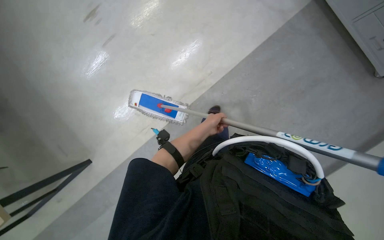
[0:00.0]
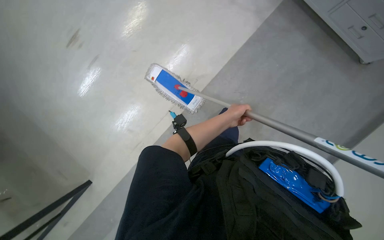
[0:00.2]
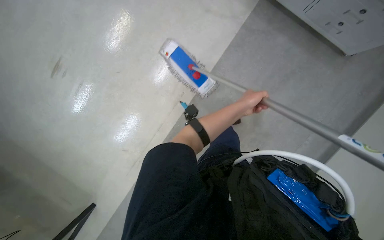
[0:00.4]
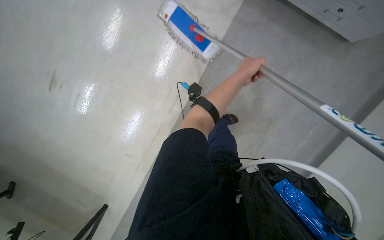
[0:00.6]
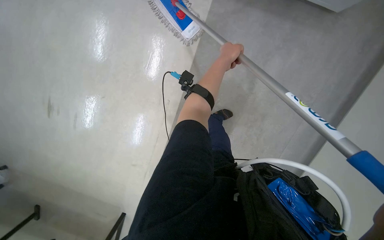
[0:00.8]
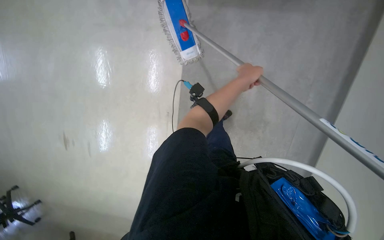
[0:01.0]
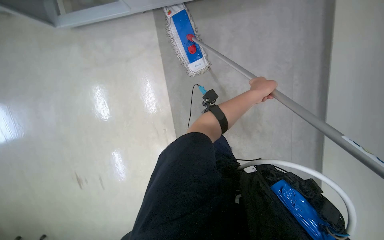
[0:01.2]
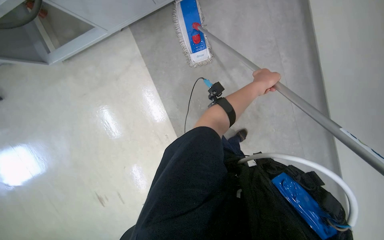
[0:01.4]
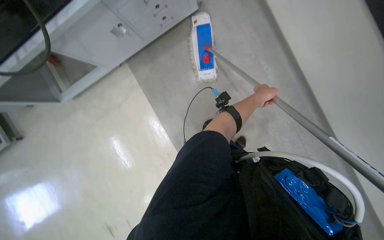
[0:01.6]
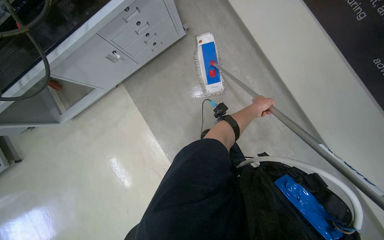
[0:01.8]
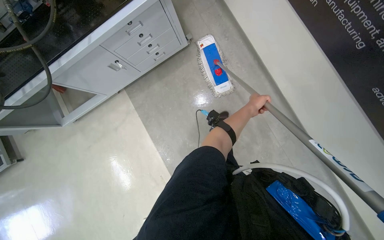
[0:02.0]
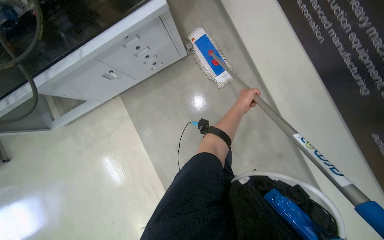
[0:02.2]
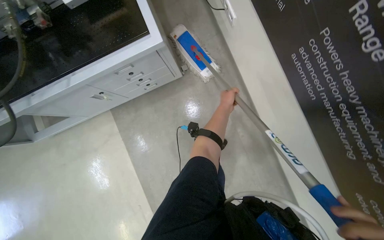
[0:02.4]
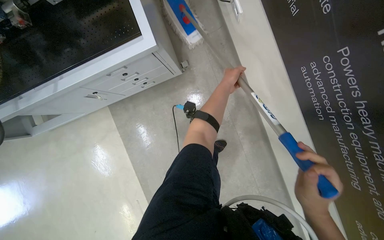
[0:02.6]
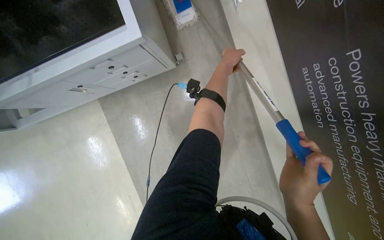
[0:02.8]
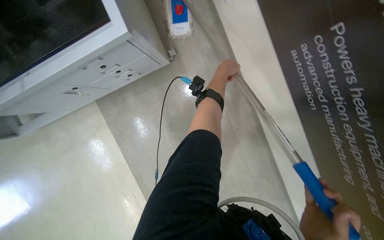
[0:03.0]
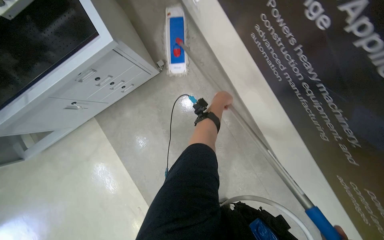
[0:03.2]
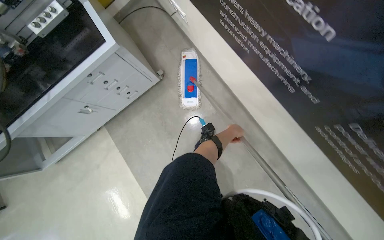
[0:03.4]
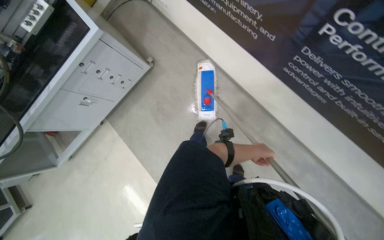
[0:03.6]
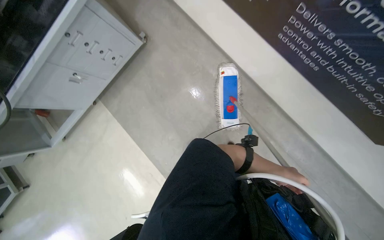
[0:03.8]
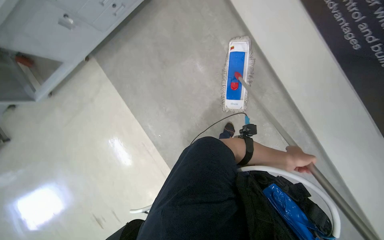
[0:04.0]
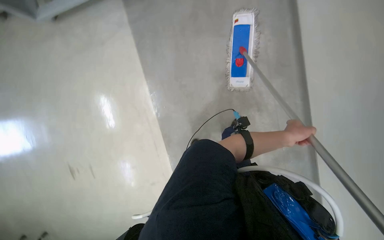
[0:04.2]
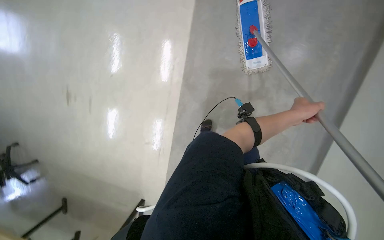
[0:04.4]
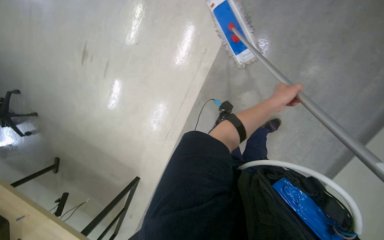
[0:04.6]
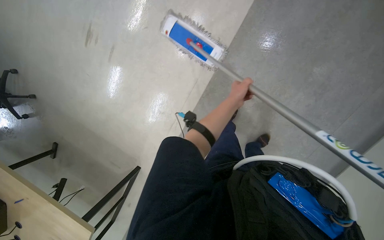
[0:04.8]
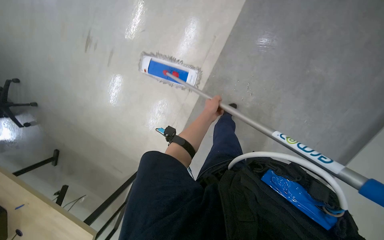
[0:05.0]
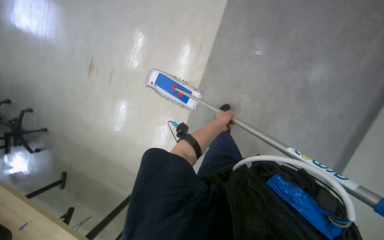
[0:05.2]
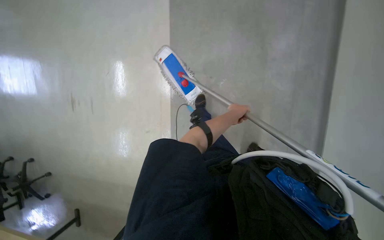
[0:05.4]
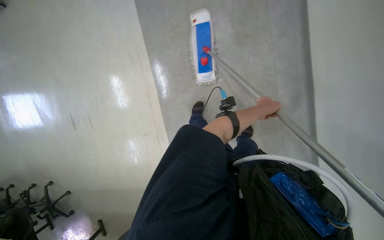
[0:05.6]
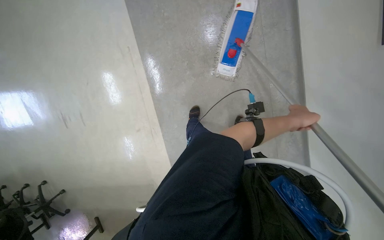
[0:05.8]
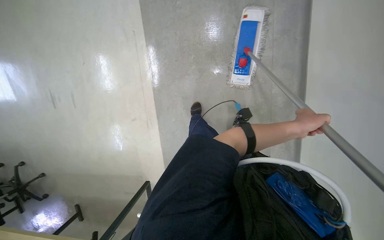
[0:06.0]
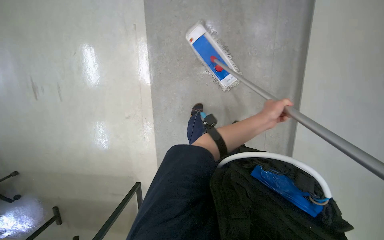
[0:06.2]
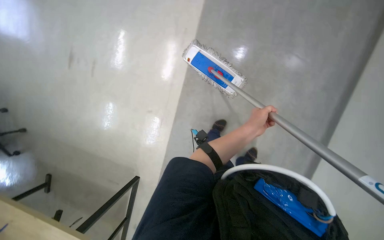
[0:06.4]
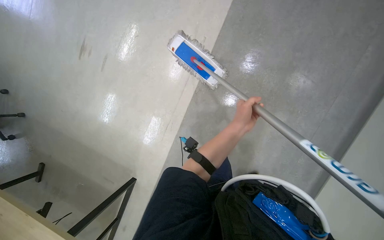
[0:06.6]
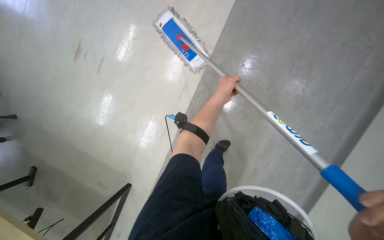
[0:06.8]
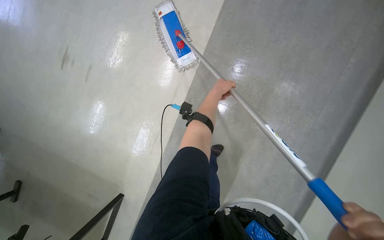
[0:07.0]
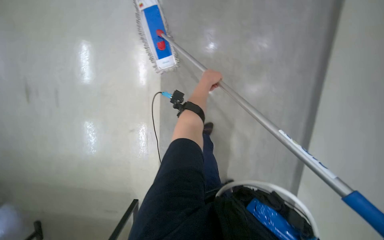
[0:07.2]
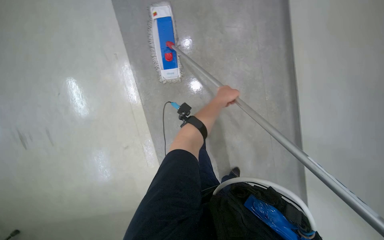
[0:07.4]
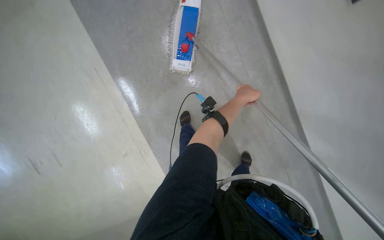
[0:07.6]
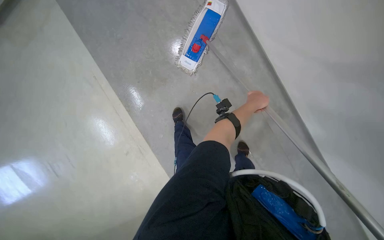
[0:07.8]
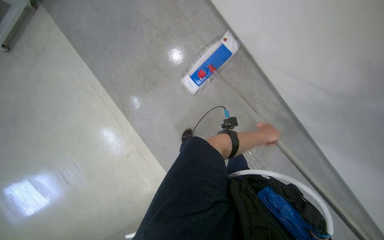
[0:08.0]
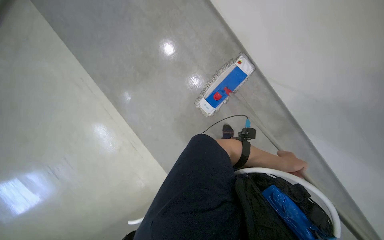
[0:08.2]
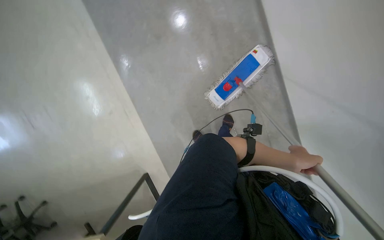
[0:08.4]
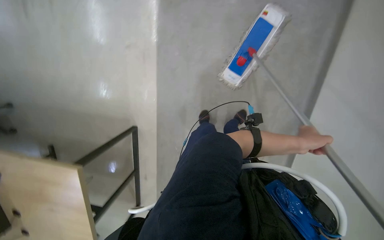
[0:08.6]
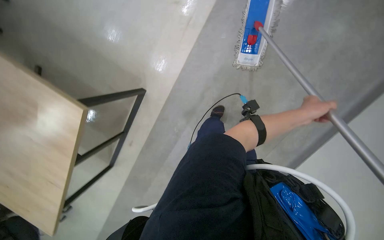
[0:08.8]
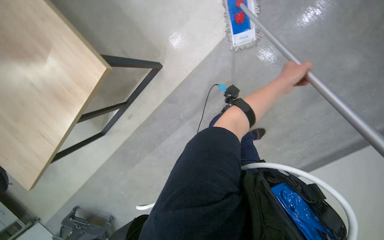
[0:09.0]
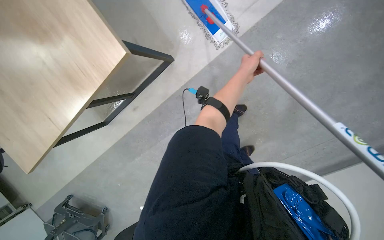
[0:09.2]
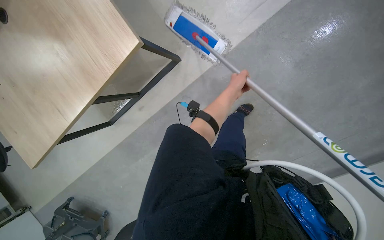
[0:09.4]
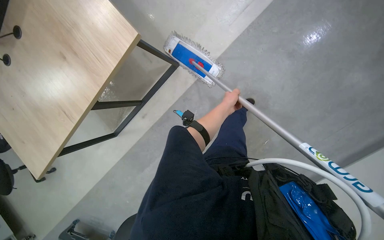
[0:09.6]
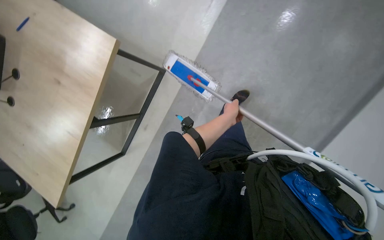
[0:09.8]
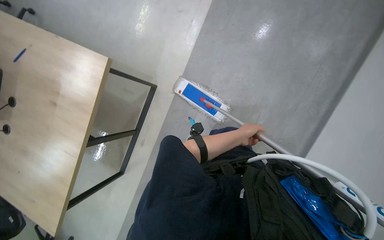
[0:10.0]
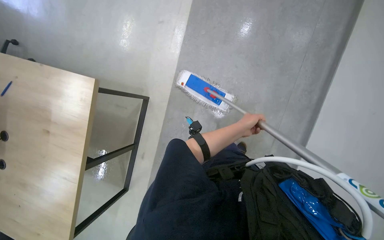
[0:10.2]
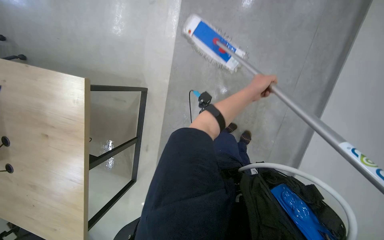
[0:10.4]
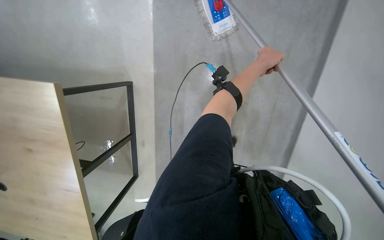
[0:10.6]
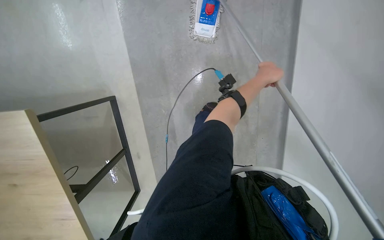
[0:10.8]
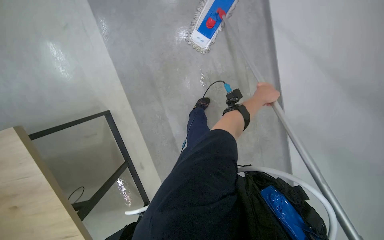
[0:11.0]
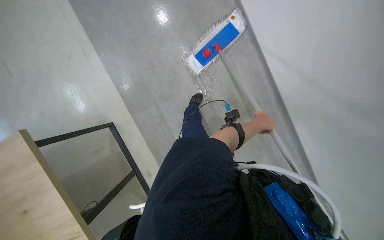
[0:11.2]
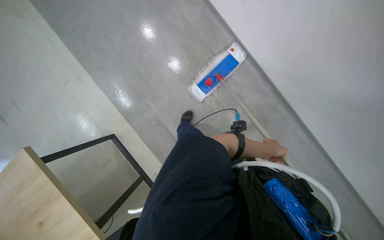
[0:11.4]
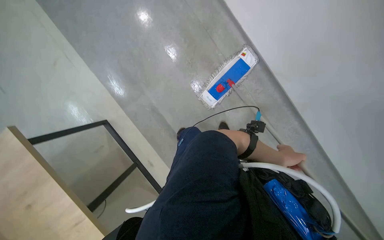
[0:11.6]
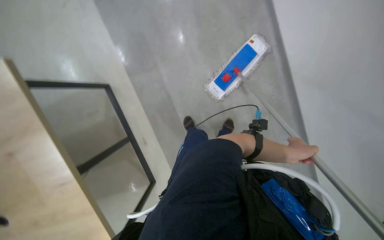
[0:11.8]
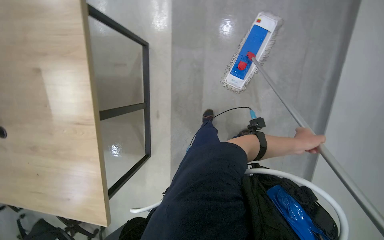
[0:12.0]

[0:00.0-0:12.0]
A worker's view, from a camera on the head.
Job: mopping floor.
The whole recording: Mopping the floor. The worker mops the floor using a flat mop and a cleaning cart.
1.6 to 3.0 s: The head travels roughly 50 cm.
3.0 to 4.4 s: The camera travels approximately 70 cm.
4.4 to 6.0 s: The left hand goes to the left and returns, some 25 cm each way.
6.0 to 7.6 s: The camera sweeps to the right, by about 20 degrees. The left hand is displaced to the left and up the picture by roughly 25 cm.
7.6 to 9.0 s: The camera pitches downward, by roughly 30 degrees. The left hand is displaced nearer to the camera by about 10 cm, and reaches some 20 cm down the picture, then returns.
9.0 to 10.4 s: The left hand is displaced to the left by approximately 10 cm, and reaches roughly 10 cm down the picture, then returns.
10.4 to 12.0 s: The view tips upward by some 15 degrees.

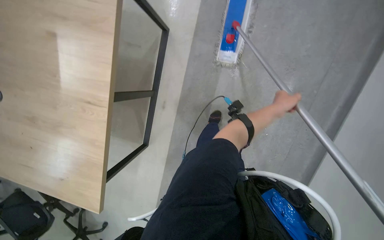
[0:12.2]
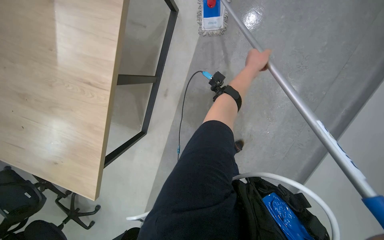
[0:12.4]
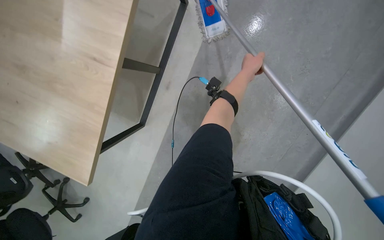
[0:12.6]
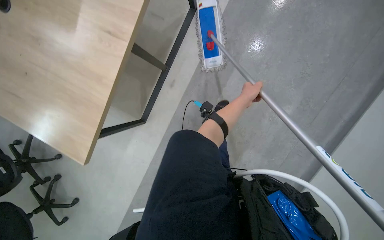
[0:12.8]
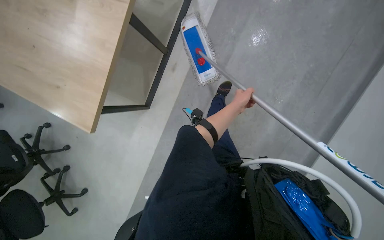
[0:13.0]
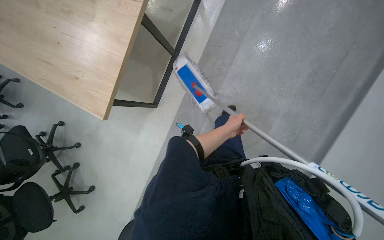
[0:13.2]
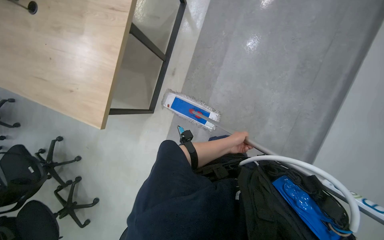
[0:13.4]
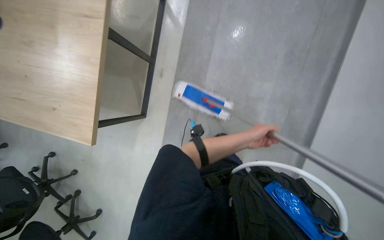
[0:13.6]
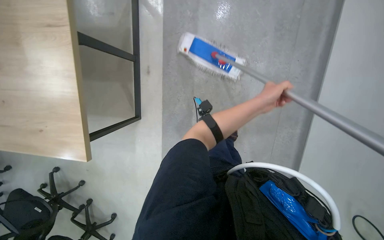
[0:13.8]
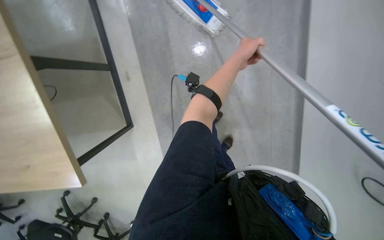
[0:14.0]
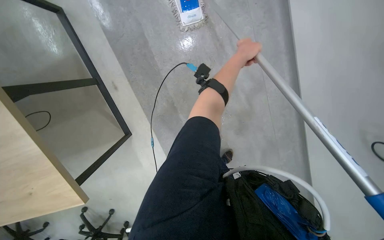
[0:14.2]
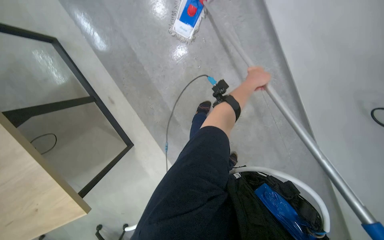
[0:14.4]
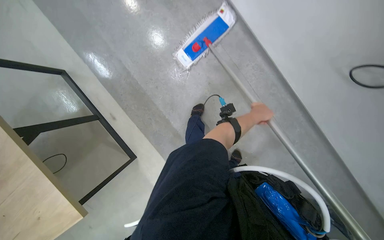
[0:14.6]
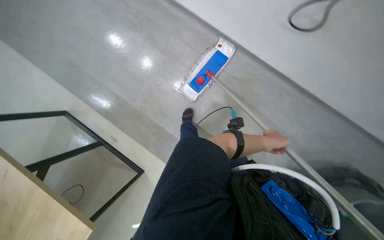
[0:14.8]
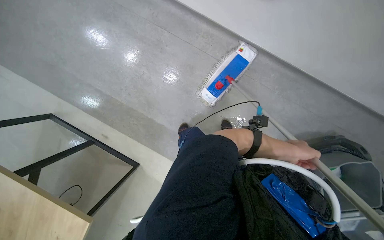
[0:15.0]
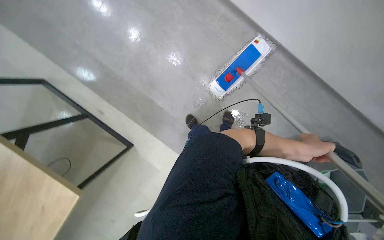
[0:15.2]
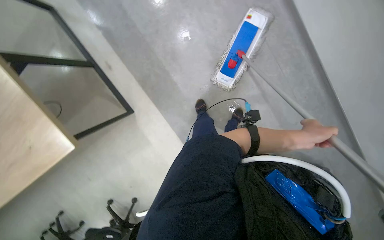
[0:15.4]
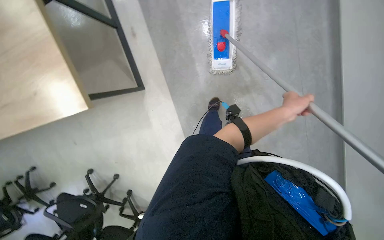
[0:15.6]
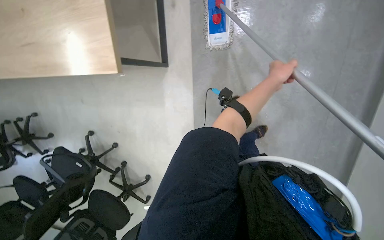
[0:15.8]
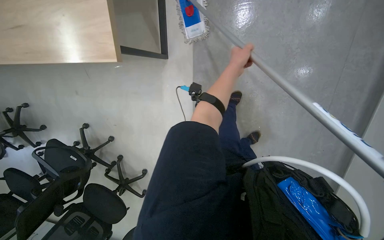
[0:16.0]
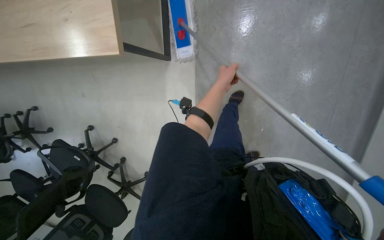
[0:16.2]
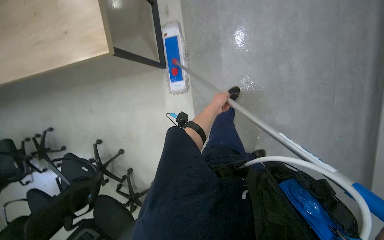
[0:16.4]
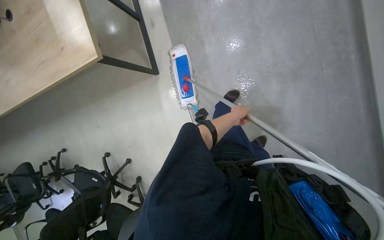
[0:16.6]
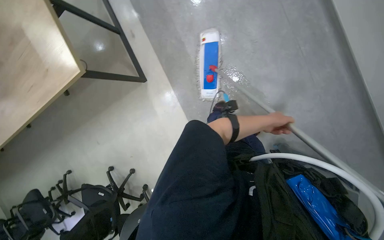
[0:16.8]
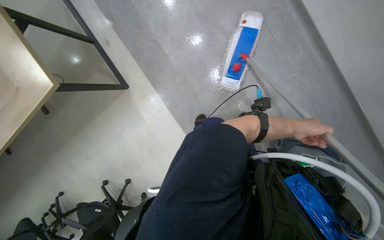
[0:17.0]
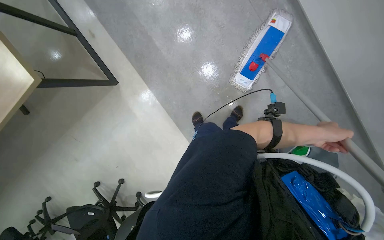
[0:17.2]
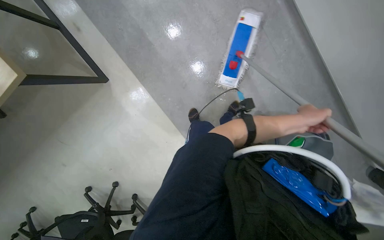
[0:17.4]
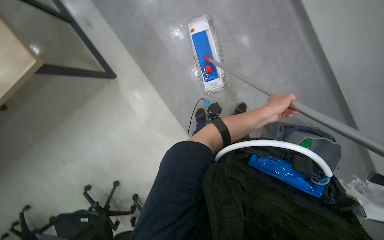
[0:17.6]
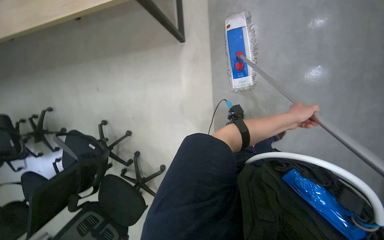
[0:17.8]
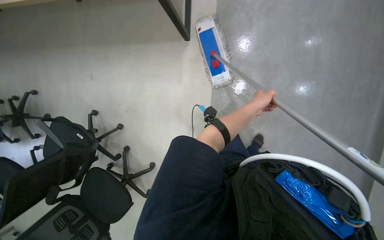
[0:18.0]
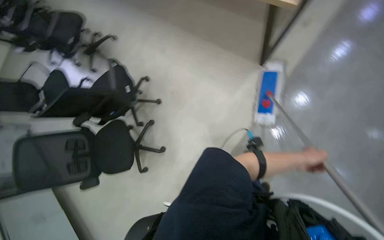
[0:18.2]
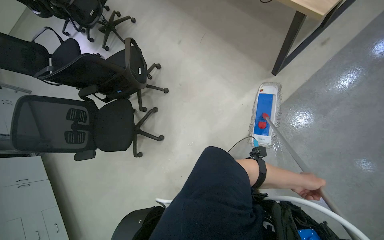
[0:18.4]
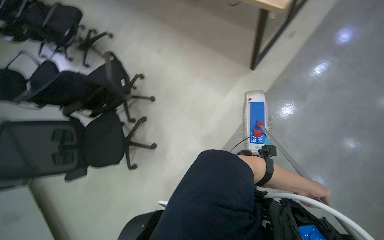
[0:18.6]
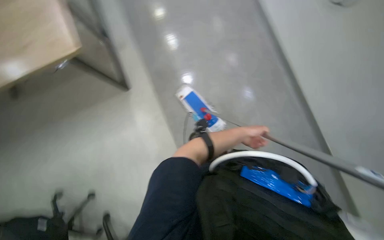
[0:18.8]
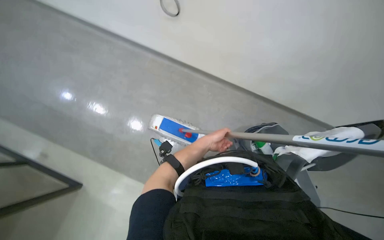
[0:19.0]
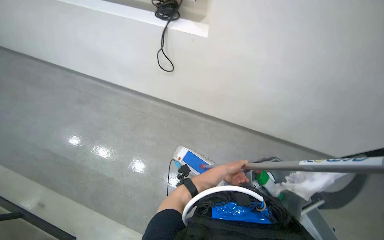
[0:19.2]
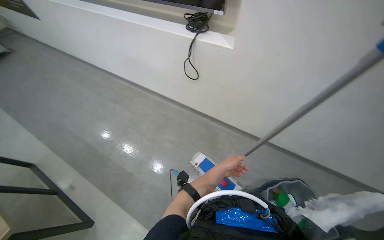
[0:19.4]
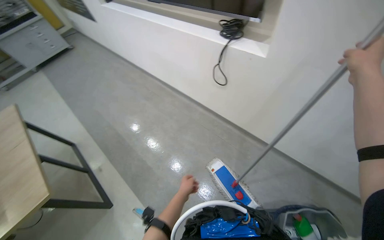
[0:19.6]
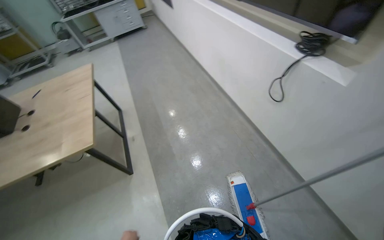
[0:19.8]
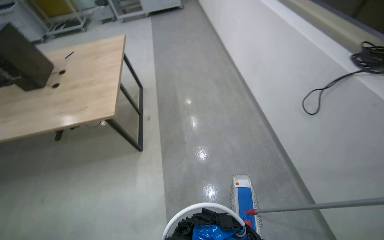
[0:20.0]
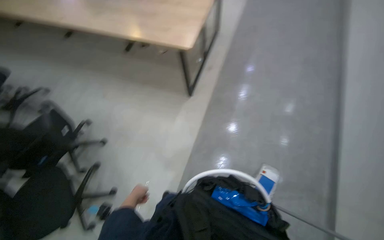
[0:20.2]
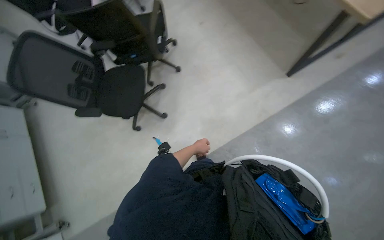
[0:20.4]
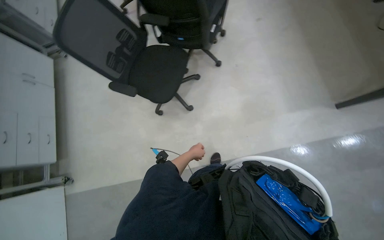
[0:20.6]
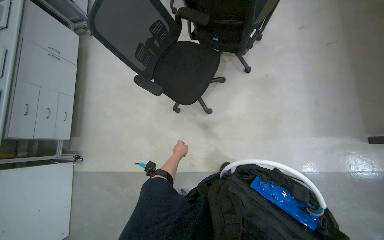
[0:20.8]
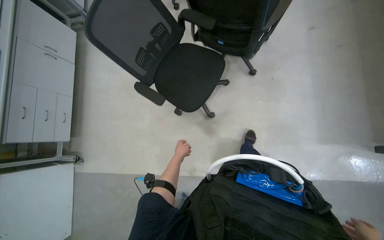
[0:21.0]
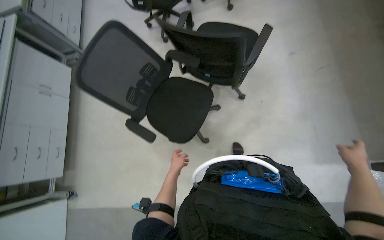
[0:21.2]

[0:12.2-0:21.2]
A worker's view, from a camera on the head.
Job: mopping floor.
The whole recording: Mopping the floor. The worker mops the floor using a flat mop and a cleaning cart.
12.2 to 13.8 s: The left hand goes up and down the picture, about 25 cm each way, reversing 2 times.
15.2 to 16.6 s: The camera travels some 50 cm.
16.6 to 18.2 s: The head travels about 40 cm. Everything in view rotates some 50 degrees clockwise.
18.2 to 19.8 s: The camera sweeps to the left, by some 15 degrees. The wearer looks about 15 degrees further upward.
19.8 to 21.2 s: The camera travels roughly 80 cm. The head turns to the left by some 85 degrees. The camera pitches downward, by roughly 30 degrees.
